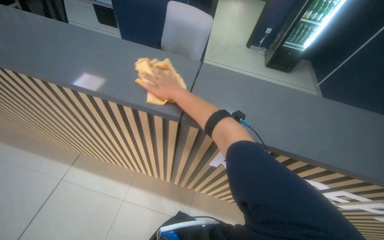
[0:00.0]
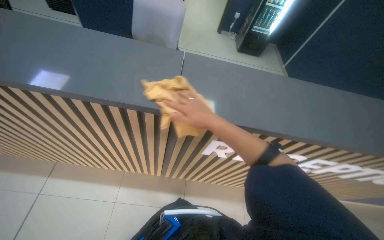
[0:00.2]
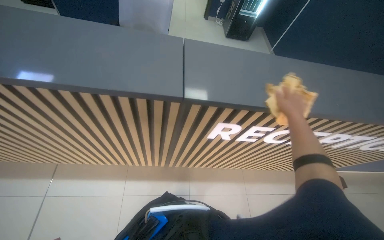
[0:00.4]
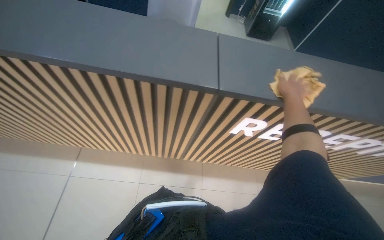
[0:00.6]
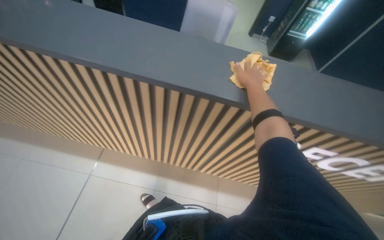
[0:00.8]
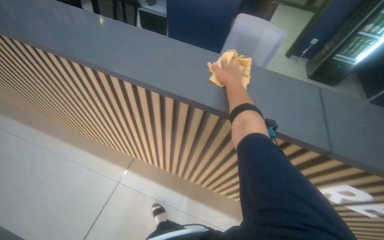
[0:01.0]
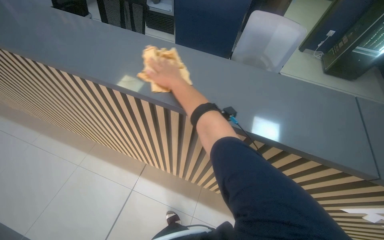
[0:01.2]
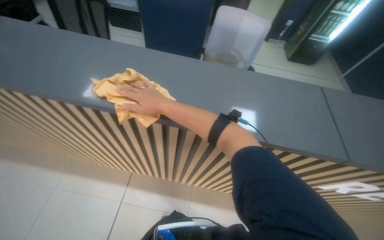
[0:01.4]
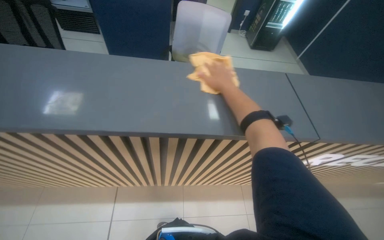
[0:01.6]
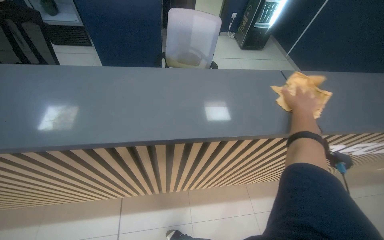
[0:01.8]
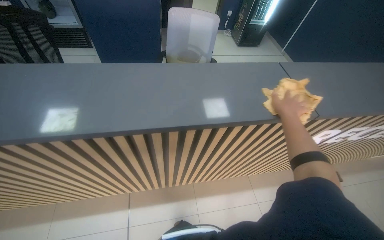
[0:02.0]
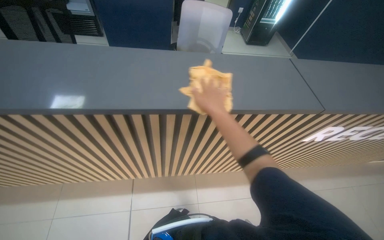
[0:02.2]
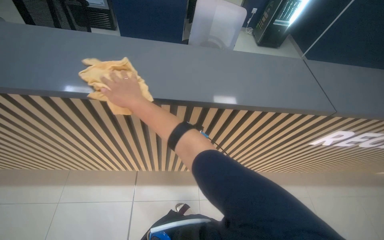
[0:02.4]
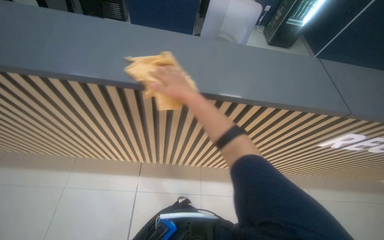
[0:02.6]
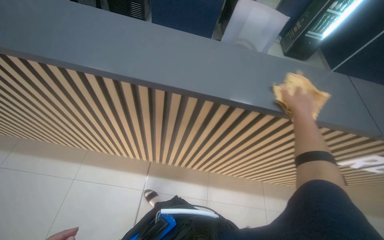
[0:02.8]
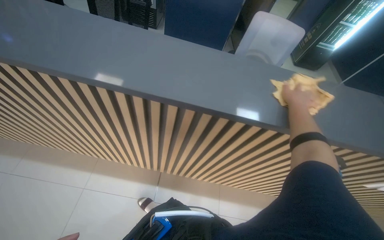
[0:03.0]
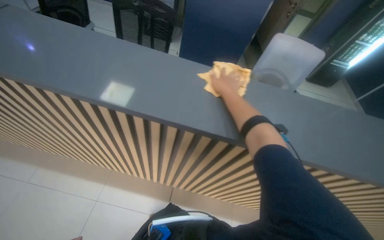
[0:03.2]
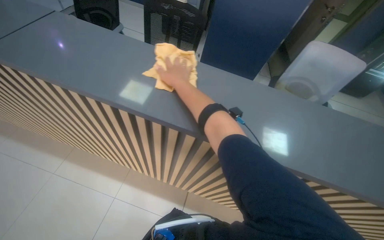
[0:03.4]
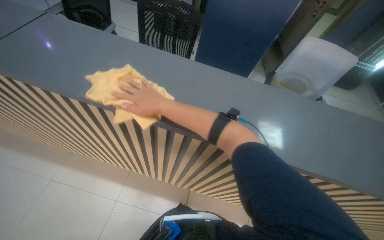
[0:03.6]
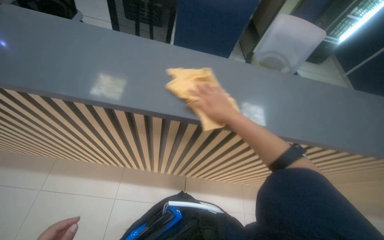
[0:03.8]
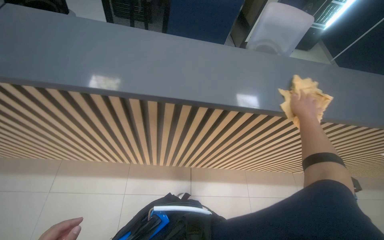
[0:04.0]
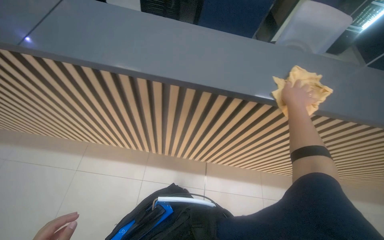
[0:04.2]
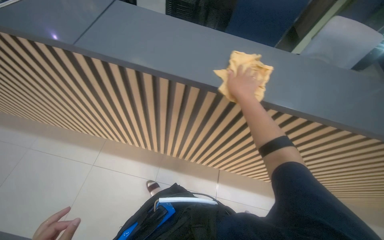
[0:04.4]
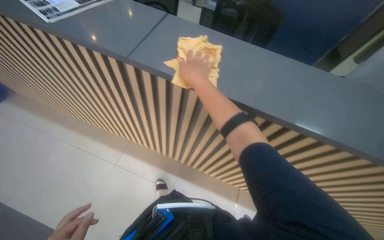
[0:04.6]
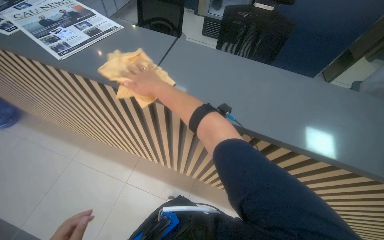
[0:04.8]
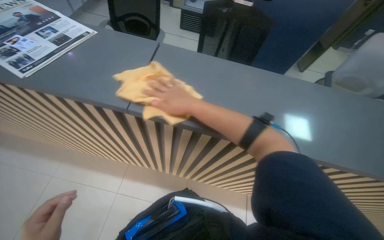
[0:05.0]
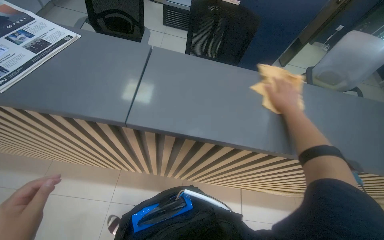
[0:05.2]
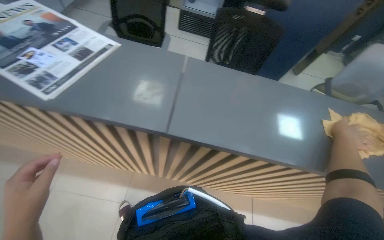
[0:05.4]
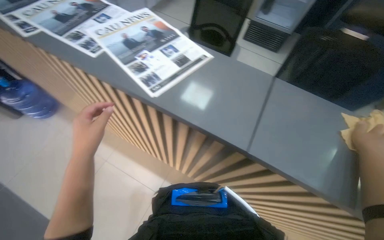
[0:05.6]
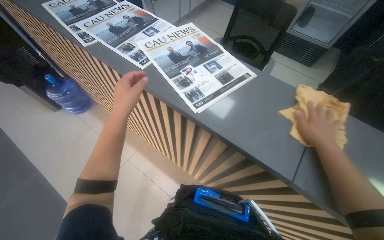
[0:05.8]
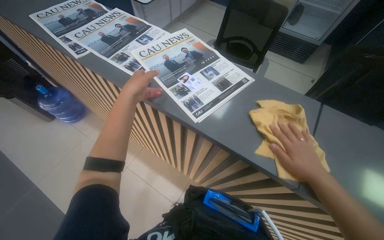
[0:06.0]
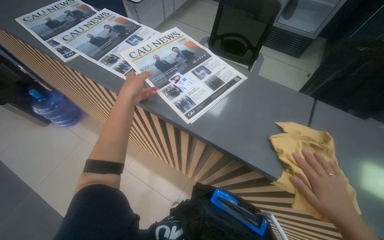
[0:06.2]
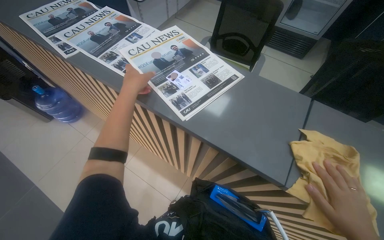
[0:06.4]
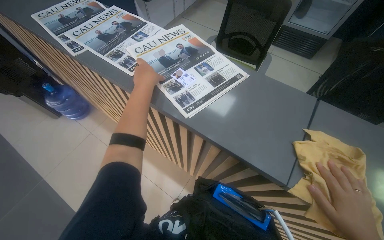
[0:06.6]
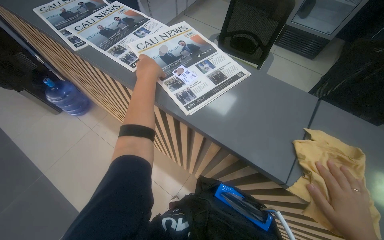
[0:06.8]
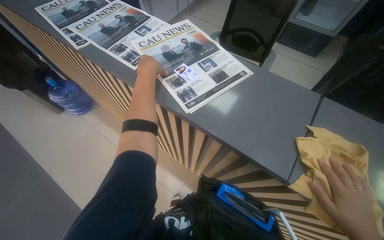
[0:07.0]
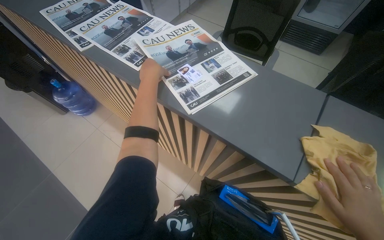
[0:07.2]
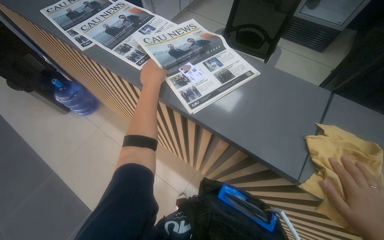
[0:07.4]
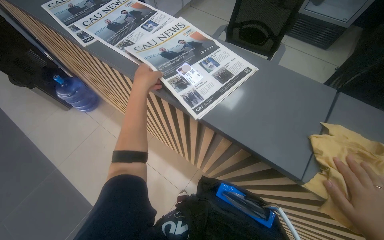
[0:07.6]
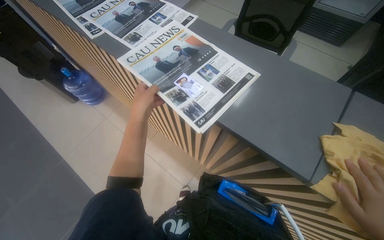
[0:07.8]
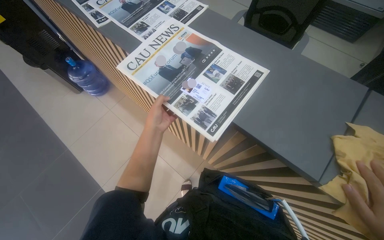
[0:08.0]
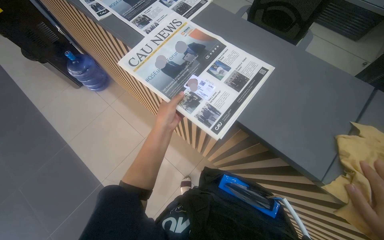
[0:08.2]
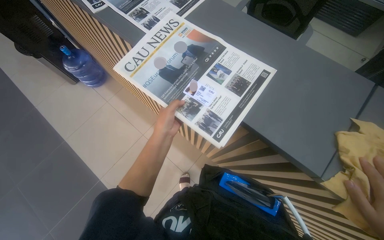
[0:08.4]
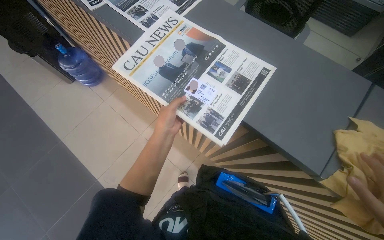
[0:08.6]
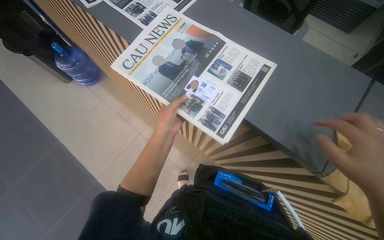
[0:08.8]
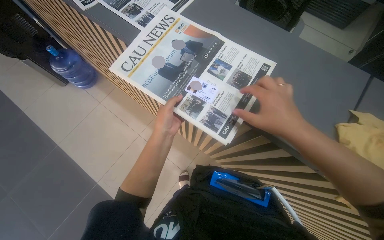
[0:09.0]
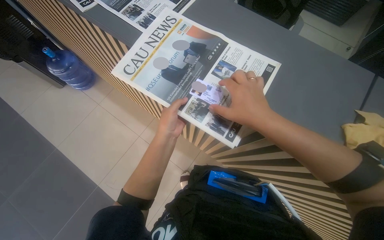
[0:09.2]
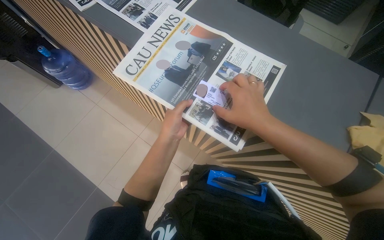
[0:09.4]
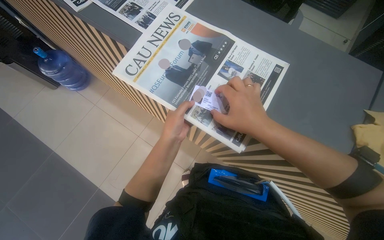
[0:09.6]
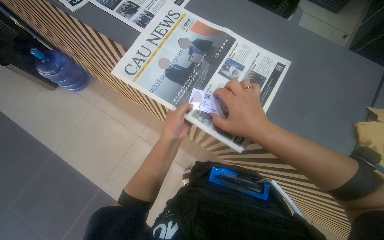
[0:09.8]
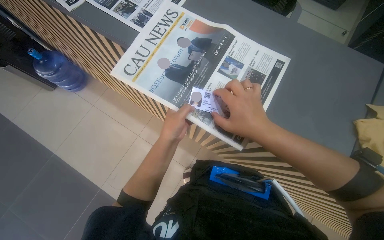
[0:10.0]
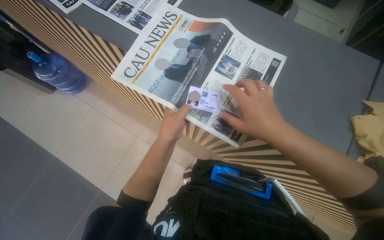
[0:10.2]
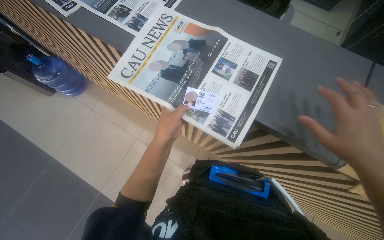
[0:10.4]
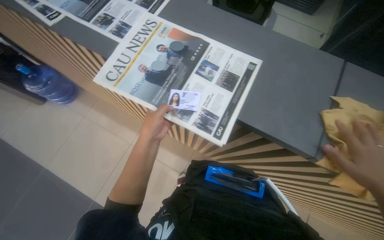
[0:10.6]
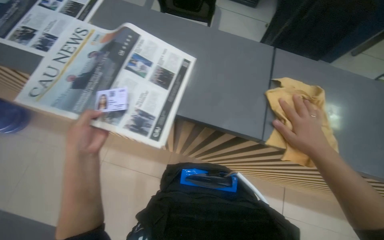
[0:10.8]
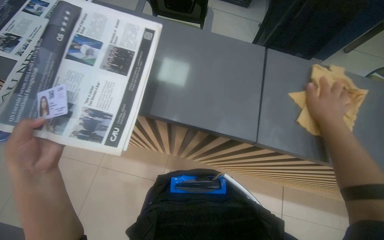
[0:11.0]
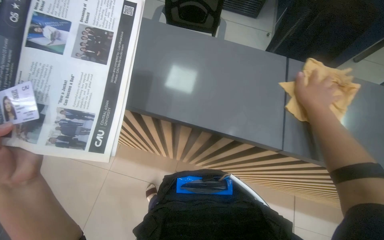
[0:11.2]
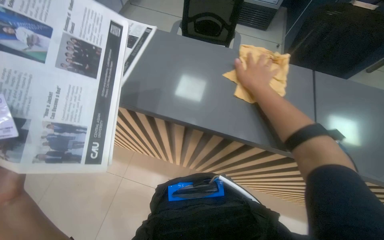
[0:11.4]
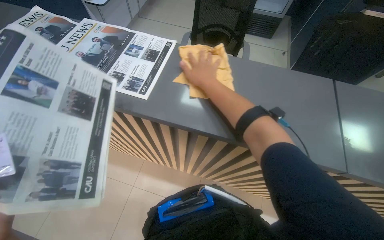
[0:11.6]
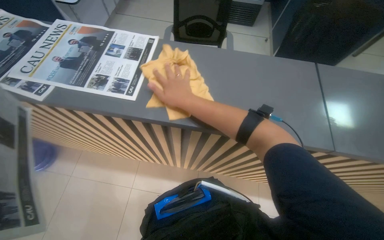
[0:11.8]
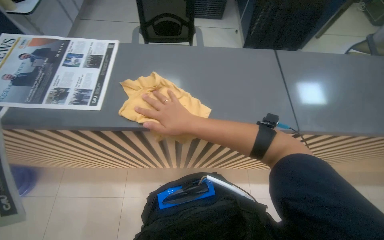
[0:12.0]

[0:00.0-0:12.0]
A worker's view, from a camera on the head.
Job: wiping surfaces.
The whole recording: Wiping reception desk. The worker wrings a cloth and wipes the reception desk.
0:00.0 to 0:01.6: The head travels roughly 60 cm. The head turns to the right by some 20 degrees.
0:03.0 to 0:04.4: The camera travels to the left, some 50 cm.
0:04.4 to 0:06.0: The wearer moves approximately 50 cm.
0:07.6 to 0:09.0: The left hand travels down the picture by some 20 cm.

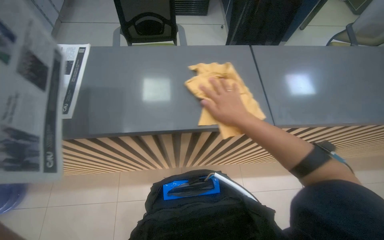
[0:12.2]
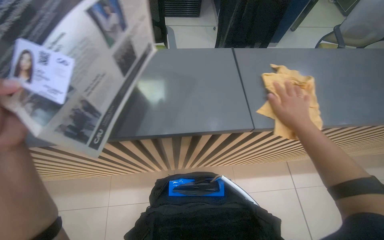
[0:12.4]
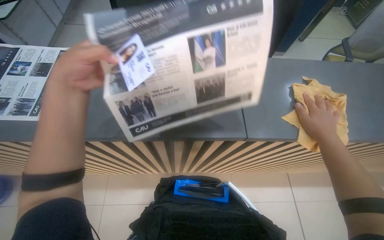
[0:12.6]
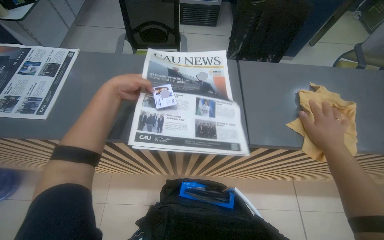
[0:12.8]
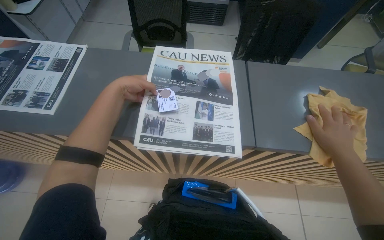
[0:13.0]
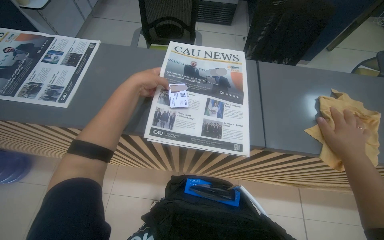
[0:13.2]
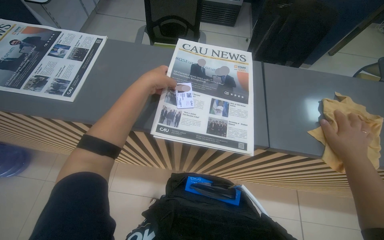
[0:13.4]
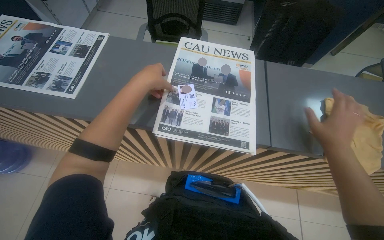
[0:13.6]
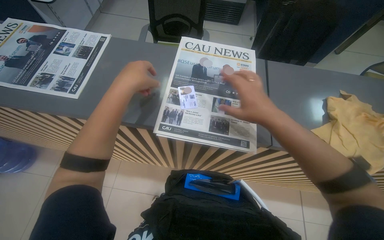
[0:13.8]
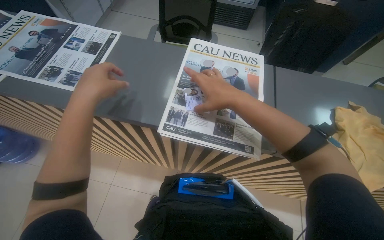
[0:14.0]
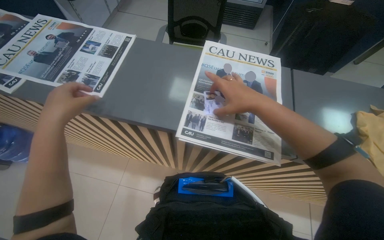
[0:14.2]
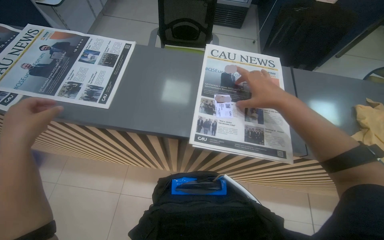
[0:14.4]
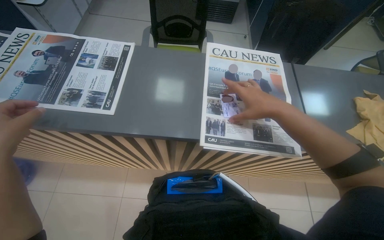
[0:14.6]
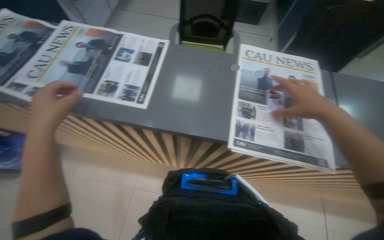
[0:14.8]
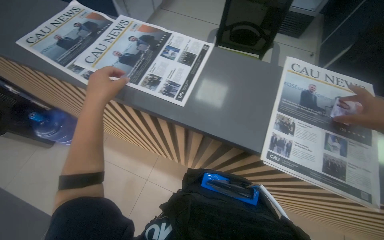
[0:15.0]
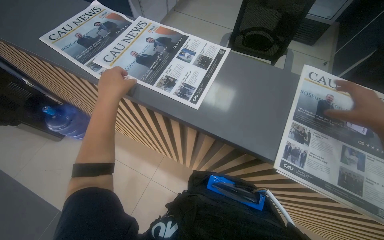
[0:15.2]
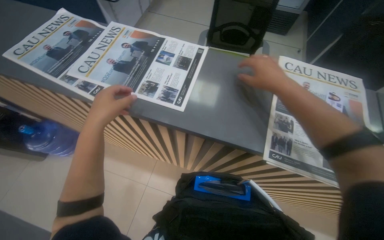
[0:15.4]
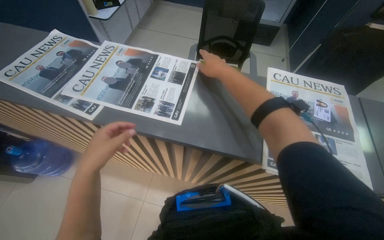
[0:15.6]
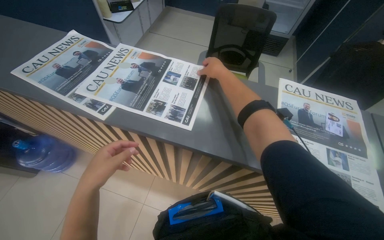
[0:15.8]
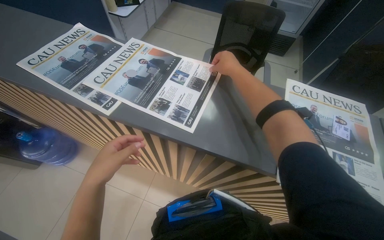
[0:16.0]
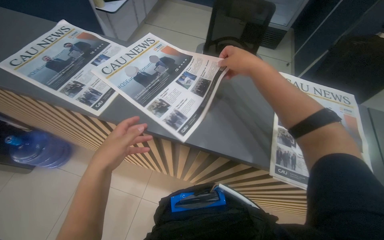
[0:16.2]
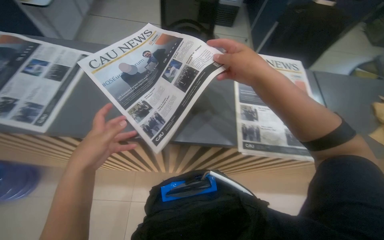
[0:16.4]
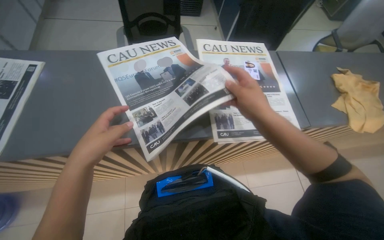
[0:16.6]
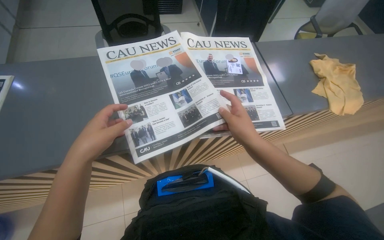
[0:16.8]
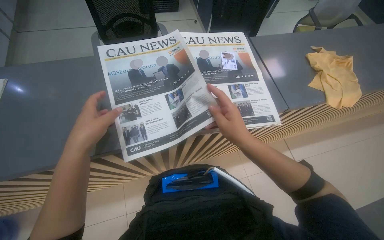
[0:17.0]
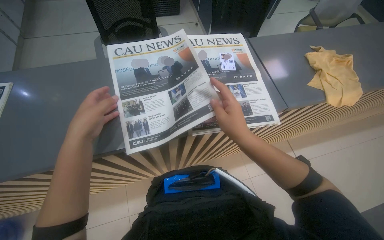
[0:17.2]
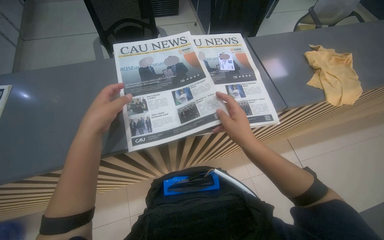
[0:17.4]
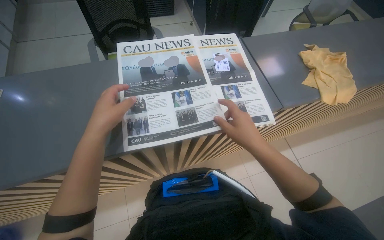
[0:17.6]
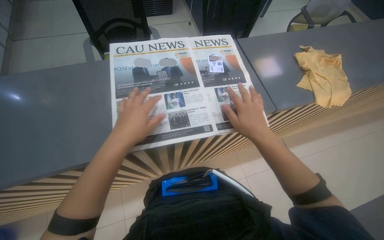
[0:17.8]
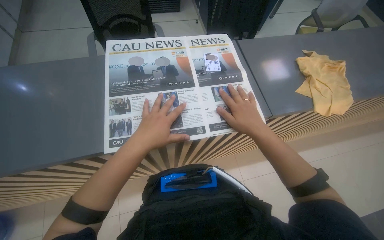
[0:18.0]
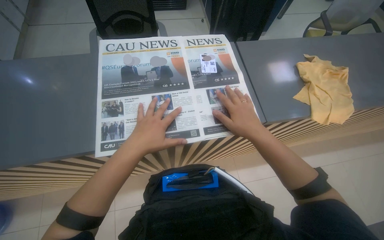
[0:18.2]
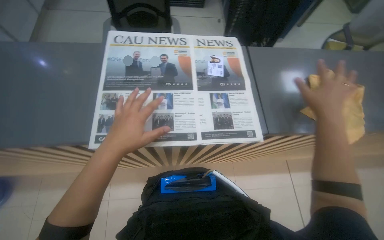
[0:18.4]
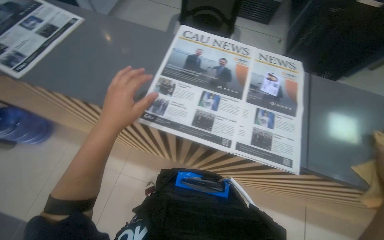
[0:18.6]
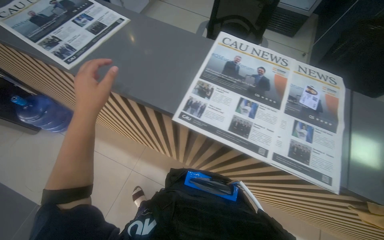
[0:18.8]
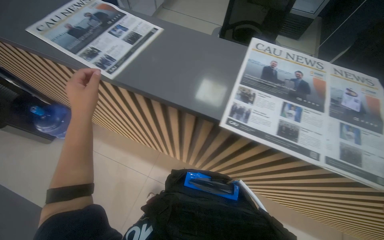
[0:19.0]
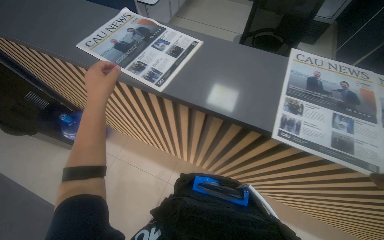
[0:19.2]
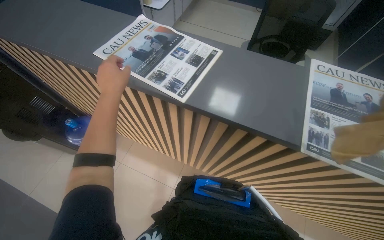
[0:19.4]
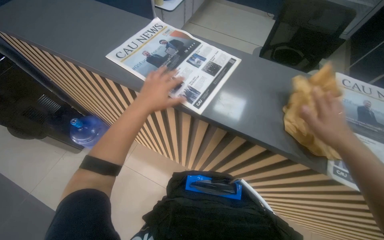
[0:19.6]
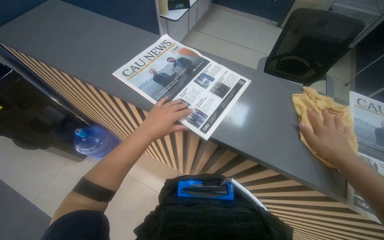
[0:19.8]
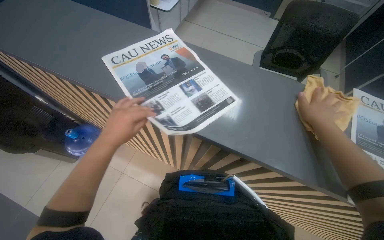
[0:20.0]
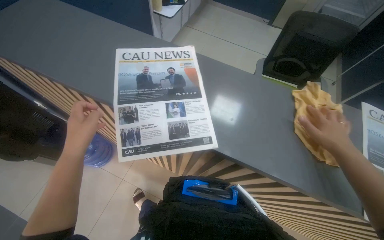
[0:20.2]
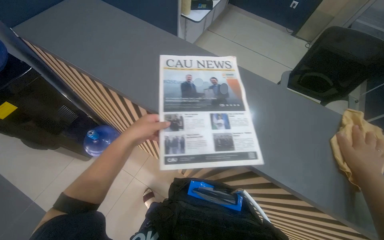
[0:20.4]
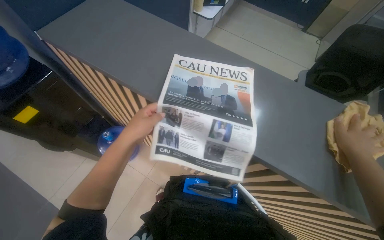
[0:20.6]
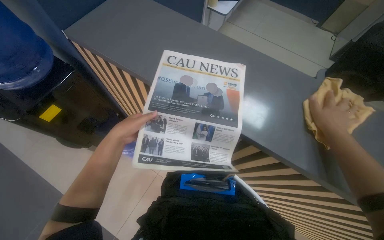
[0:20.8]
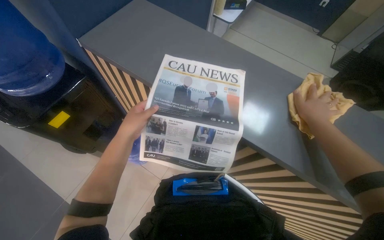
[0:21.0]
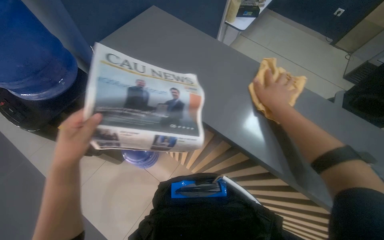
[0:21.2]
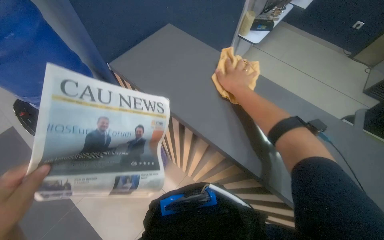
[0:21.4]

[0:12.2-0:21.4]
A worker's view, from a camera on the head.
Job: wiping surfaces.
The whole recording: Wiping reception desk. The worker wrings a cloth and wipes the reception desk.
0:12.2 to 0:13.8: The right hand travels to the right and back again, some 30 cm each way.
0:15.2 to 0:16.8: The wearer looks approximately 35 degrees further to the right.
0:16.8 to 0:18.4: Both hands travel together to the right, some 25 cm.
0:18.4 to 0:19.8: The camera is carried about 60 cm. The head turns to the left by approximately 30 degrees.
0:19.8 to 0:21.4: The right hand moves to the left and up the picture, roughly 60 cm.
